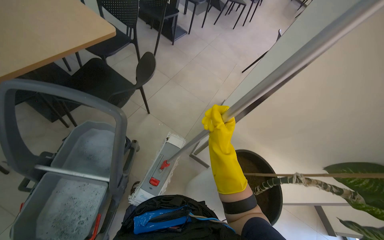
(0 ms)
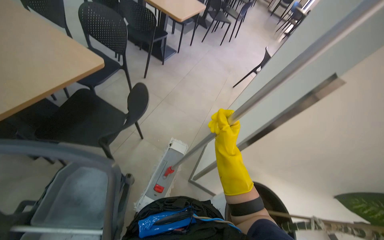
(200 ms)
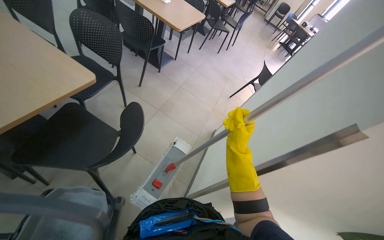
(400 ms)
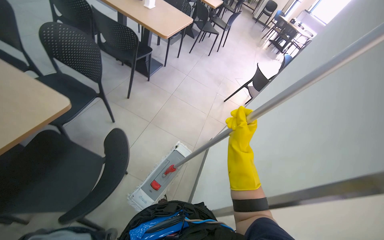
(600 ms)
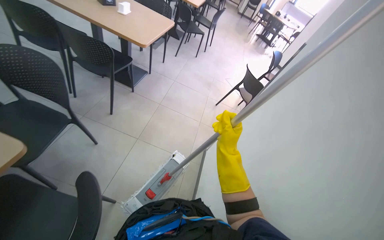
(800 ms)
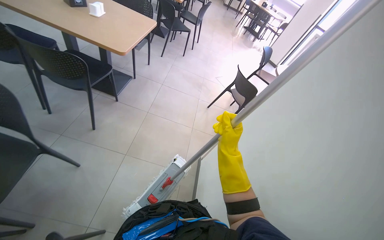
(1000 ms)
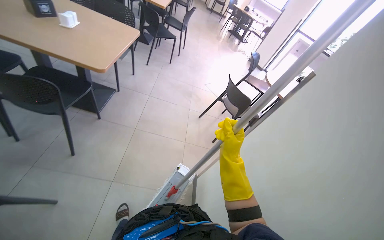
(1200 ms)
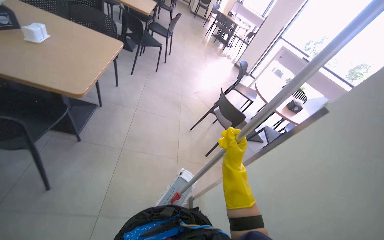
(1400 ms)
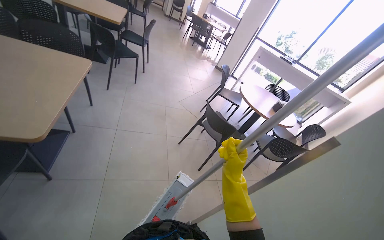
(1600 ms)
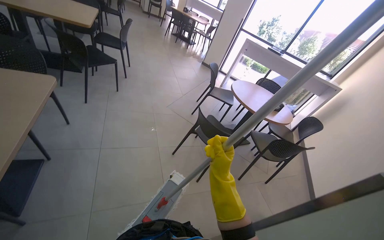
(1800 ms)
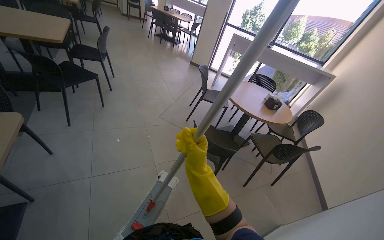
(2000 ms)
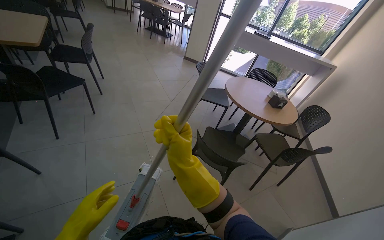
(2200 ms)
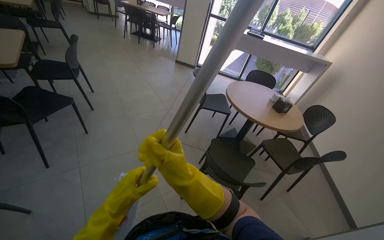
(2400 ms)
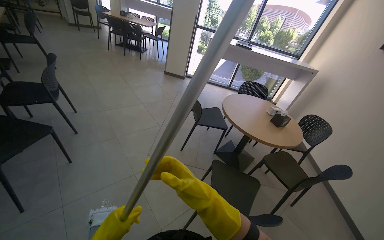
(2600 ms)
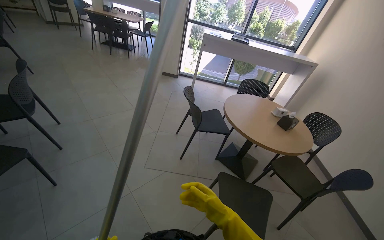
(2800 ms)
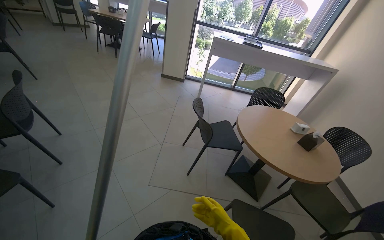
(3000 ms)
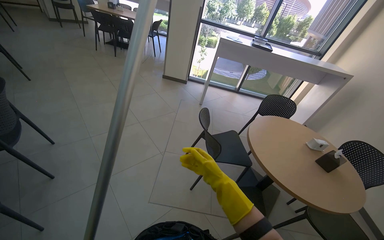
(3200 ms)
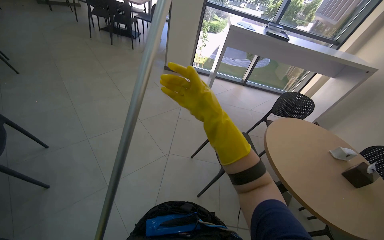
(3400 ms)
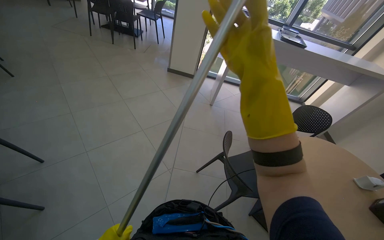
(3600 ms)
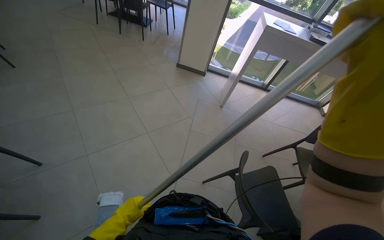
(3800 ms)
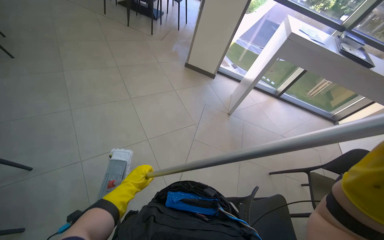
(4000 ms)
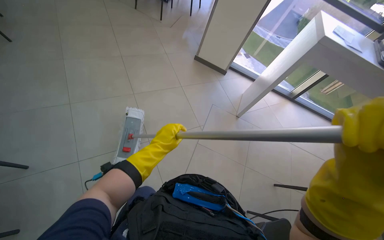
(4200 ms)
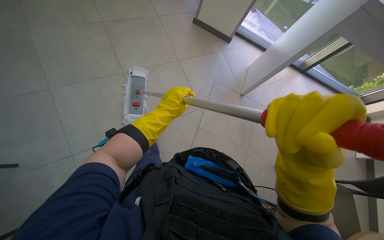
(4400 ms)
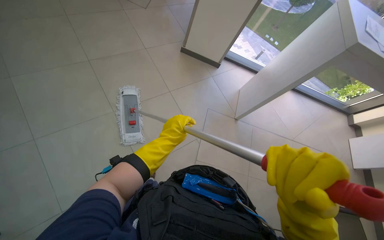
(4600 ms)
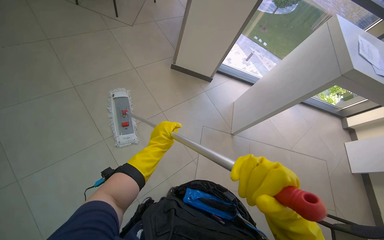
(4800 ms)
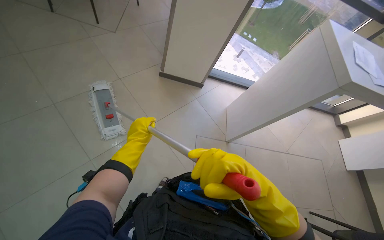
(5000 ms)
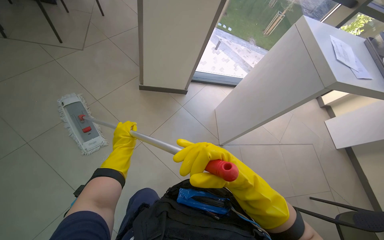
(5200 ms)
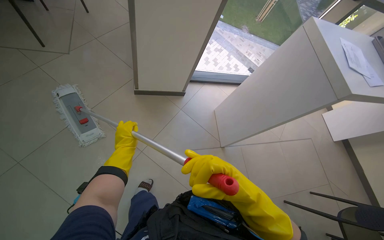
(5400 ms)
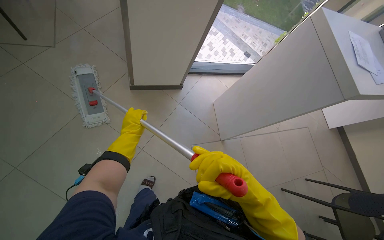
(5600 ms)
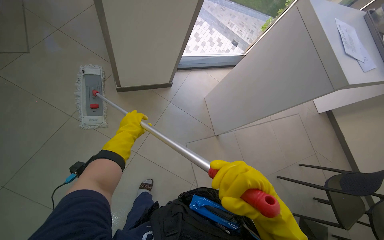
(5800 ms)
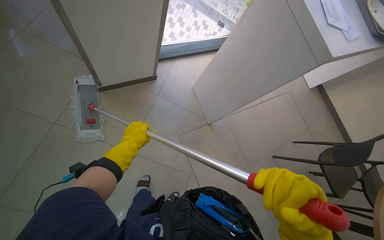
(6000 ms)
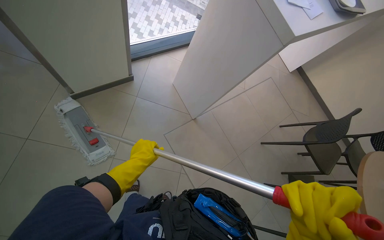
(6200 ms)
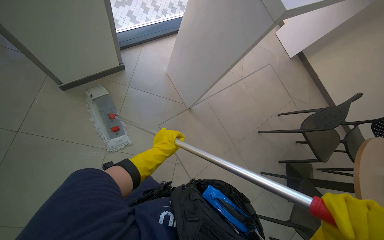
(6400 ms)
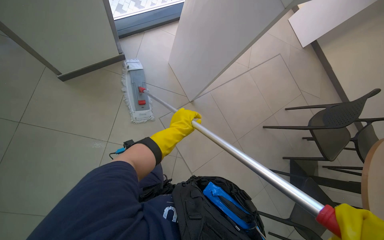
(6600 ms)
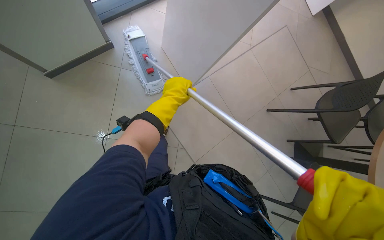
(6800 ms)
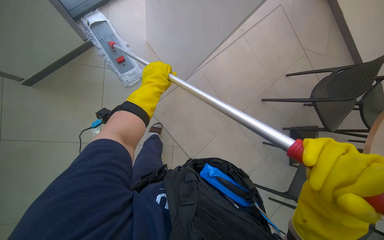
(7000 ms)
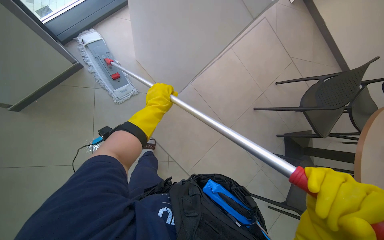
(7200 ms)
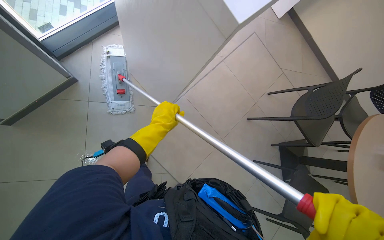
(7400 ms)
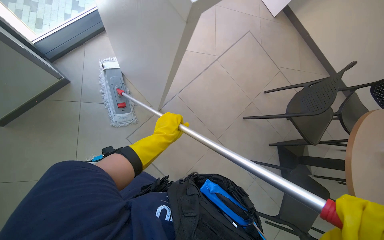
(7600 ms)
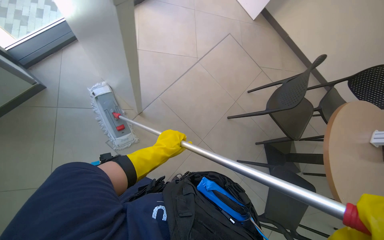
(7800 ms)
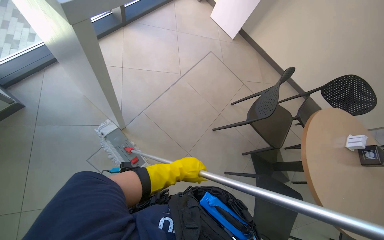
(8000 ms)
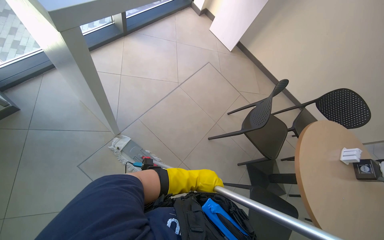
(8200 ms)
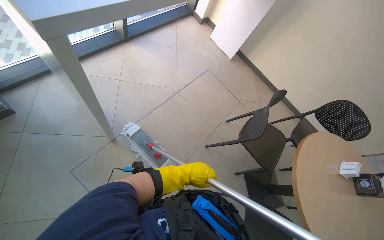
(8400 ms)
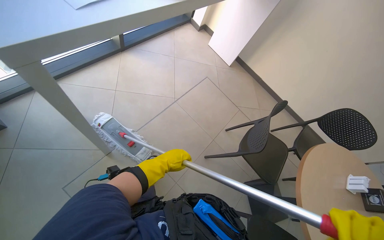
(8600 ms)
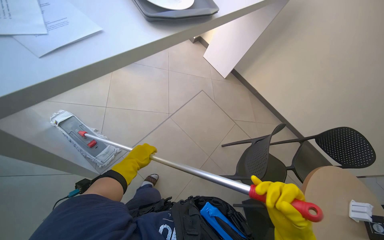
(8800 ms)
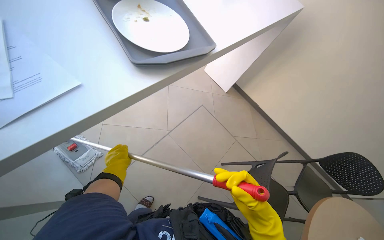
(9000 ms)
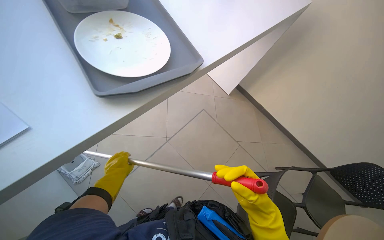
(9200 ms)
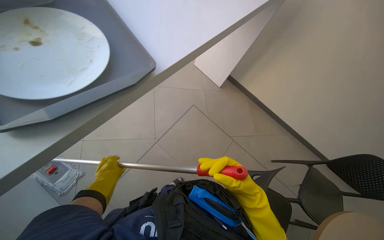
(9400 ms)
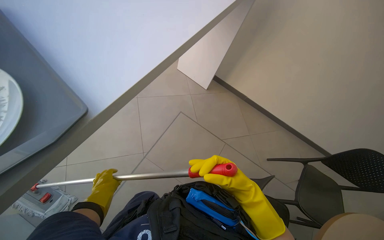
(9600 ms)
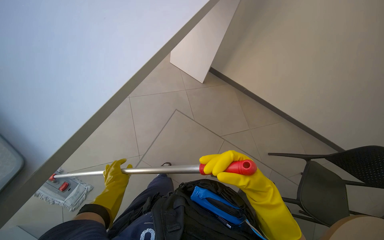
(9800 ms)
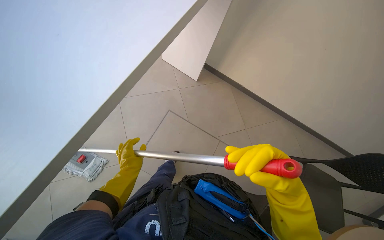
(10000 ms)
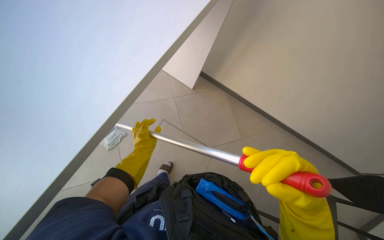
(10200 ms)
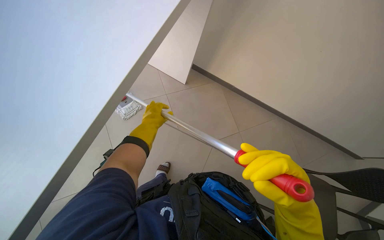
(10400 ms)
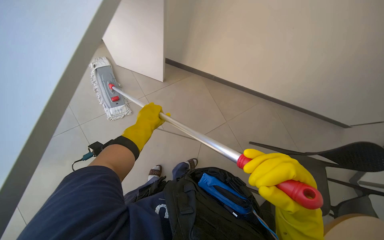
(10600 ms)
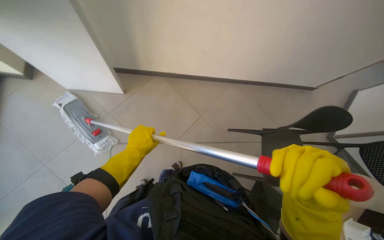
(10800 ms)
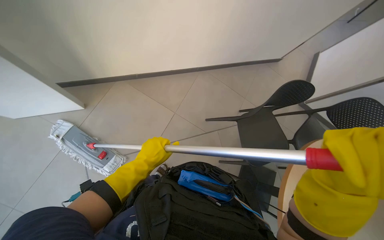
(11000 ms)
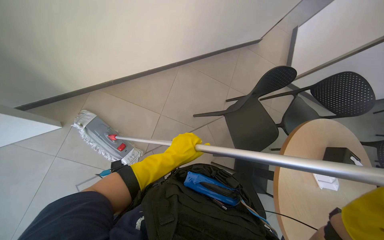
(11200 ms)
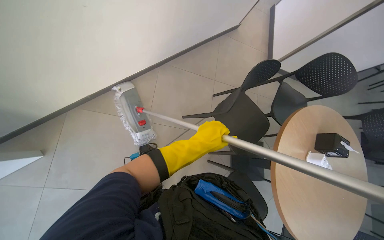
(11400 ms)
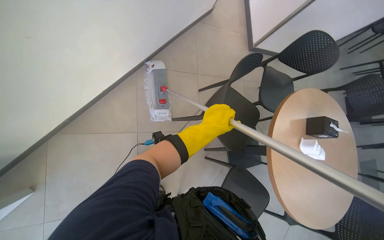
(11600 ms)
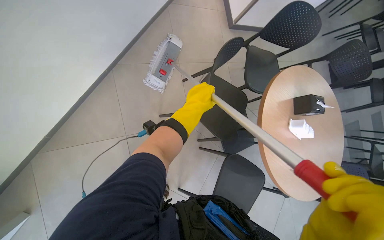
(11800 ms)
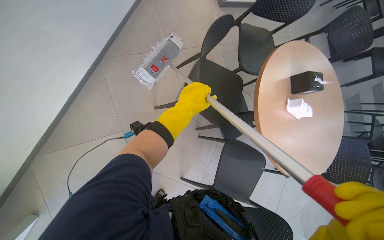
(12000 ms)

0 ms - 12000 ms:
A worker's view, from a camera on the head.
Job: mopping floor.
The whole recording: Mopping cafeteria floor. The worker mops the tiled floor of the cafeteria with a flat mop, moving chairs to clear the path.
0 ms - 1600 ms: The camera travels about 1.5 m. The head turns to the right by some 40 degrees.
1600 ms - 3000 ms: The head travels approximately 1.5 m. The wearer's head swings some 30 degrees to the right.
3000 ms - 4400 ms: The camera is carried approximately 1 m. The view tips downward by roughly 20 degrees.
4400 ms - 6000 ms: The camera is carried roughly 60 cm. The head turns to the right by some 35 degrees.
6000 ms - 7600 ms: The left hand heads to the right, covering approximately 35 cm, and goes up the picture and returns, approximately 20 cm each way.
7600 ms - 9000 ms: The wearer moves about 40 cm. The camera pitches upward, by about 10 degrees.
10400 ms - 12000 ms: The camera travels approximately 50 cm. The wearer's head swings some 40 degrees to the right. The camera pitches downward, by approximately 35 degrees.

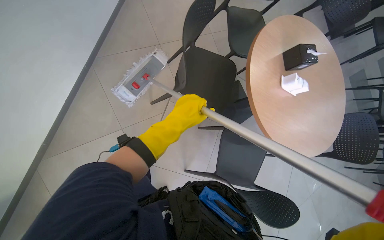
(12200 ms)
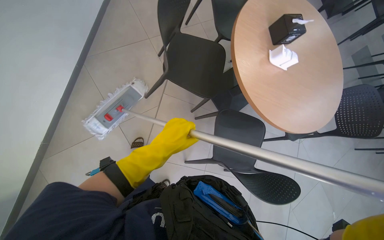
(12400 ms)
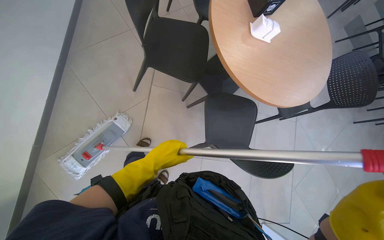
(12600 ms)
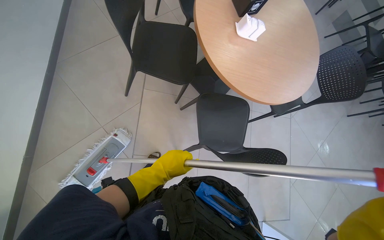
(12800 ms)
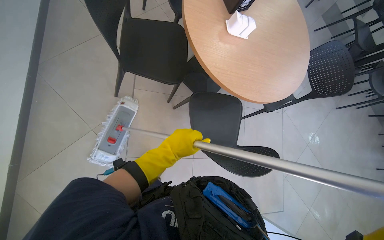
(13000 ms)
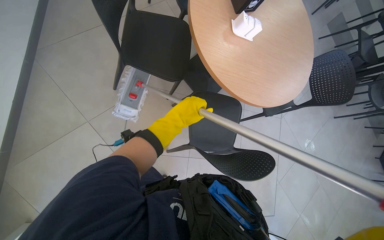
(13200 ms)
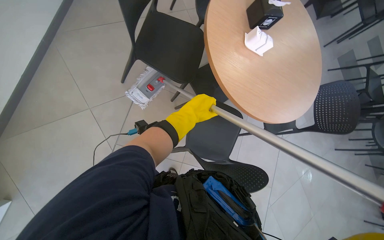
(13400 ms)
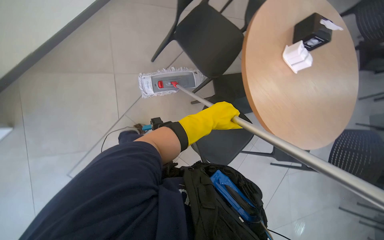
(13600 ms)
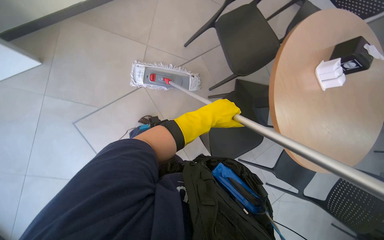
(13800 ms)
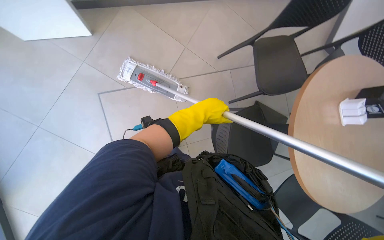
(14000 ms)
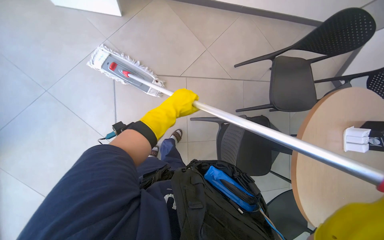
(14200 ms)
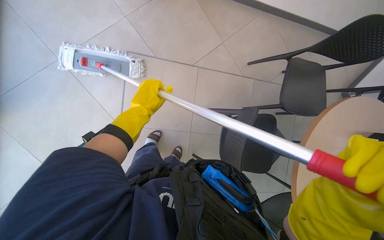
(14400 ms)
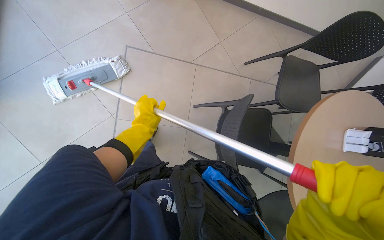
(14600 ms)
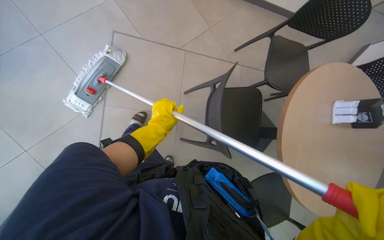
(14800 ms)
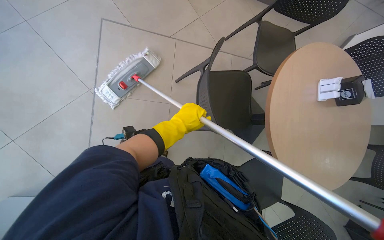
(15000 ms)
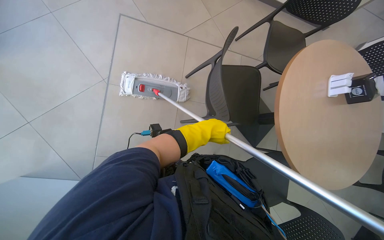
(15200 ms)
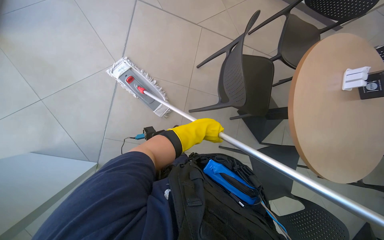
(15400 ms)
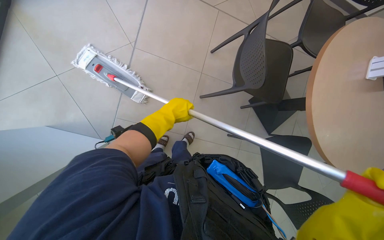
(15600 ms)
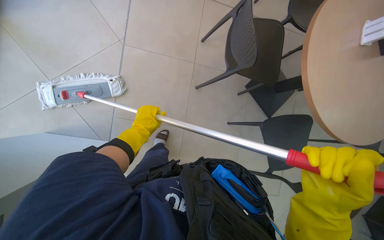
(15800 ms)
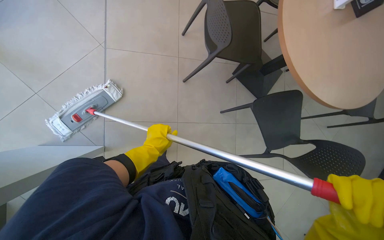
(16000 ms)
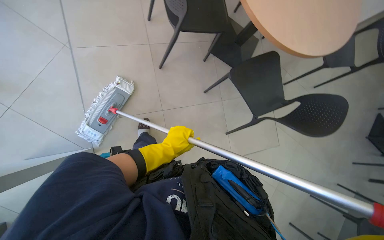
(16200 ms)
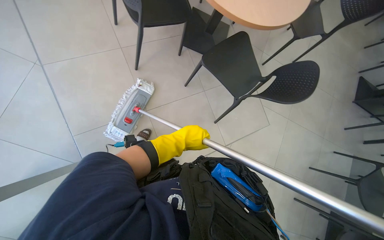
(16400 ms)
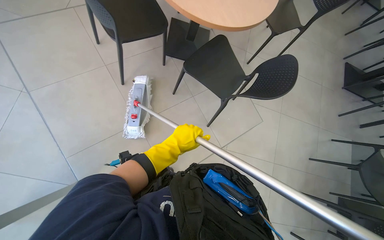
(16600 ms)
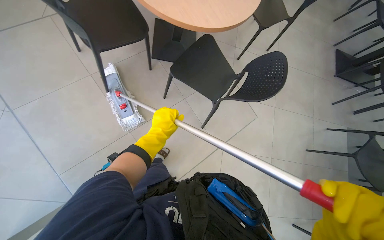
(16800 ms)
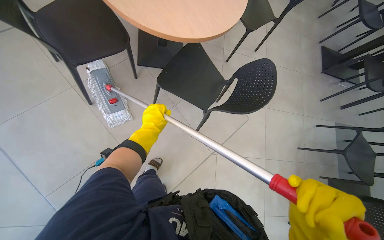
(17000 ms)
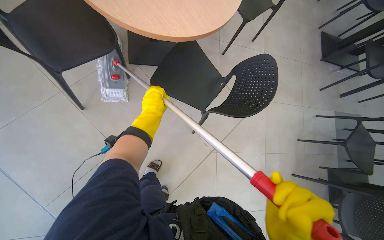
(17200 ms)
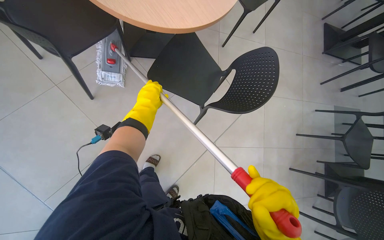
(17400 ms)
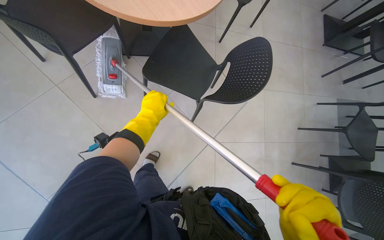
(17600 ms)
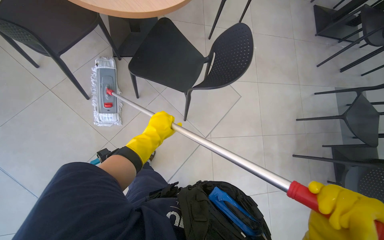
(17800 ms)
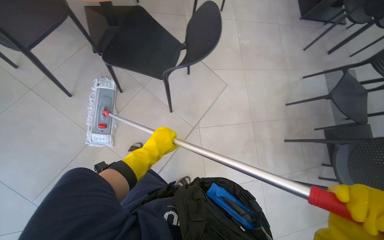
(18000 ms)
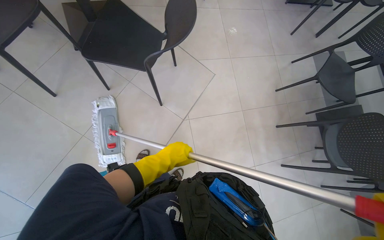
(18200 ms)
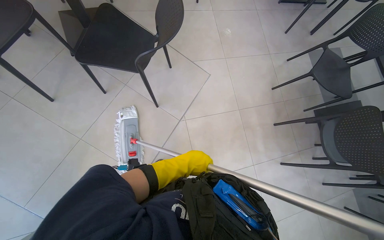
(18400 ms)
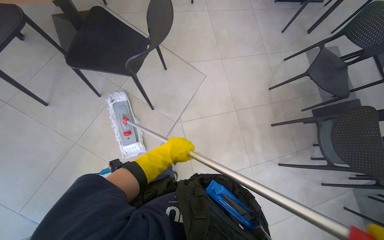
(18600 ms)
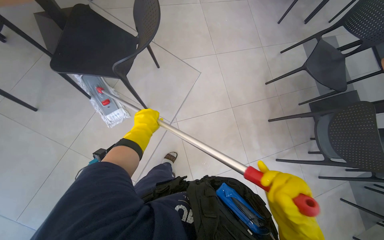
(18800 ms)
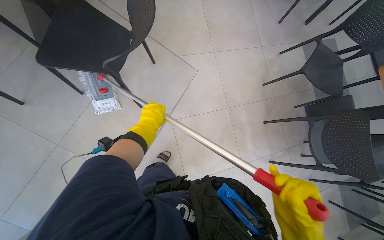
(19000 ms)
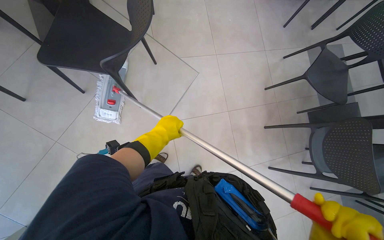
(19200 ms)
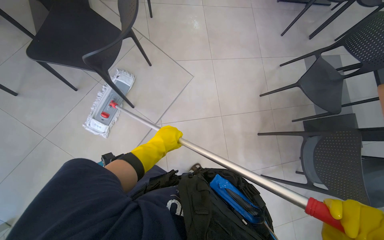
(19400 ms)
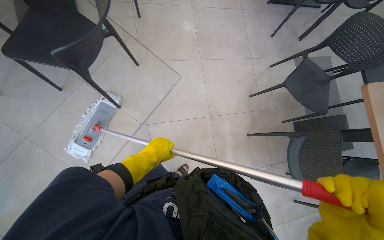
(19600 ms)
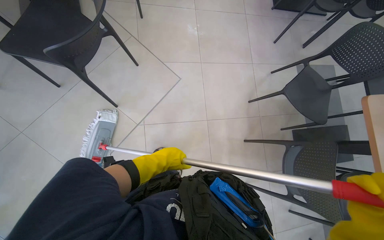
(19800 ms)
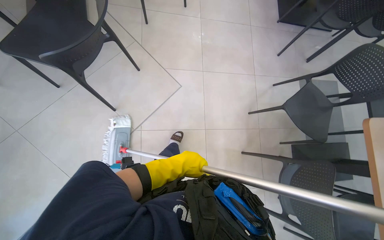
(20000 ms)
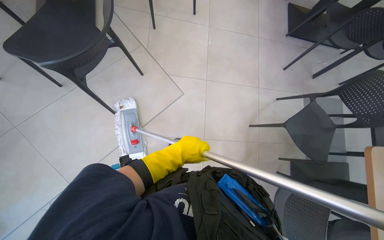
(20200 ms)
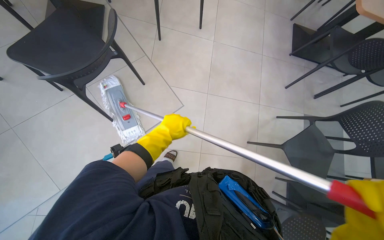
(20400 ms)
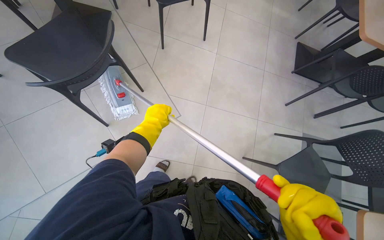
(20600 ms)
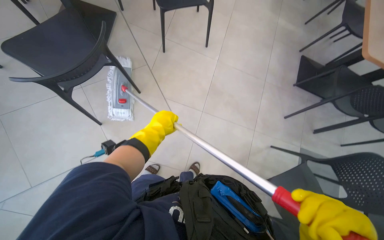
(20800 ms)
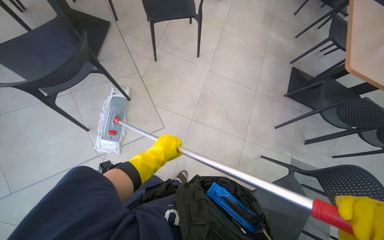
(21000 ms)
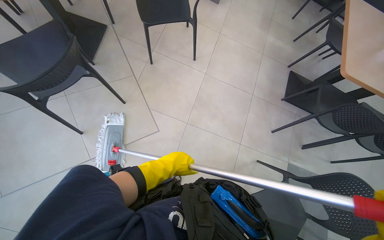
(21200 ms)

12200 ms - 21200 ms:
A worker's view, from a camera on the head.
Job: mopping floor.
The whole recording: Mopping cafeteria floor. The worker mops the tiled floor of the cafeteria with a flat mop, moving chairs to clear the path.
13800 ms - 15200 ms: The wearer moves some 40 cm.
15200 ms - 16600 ms: The view tips downward by about 15 degrees. Everything in view rotates some 25 degrees counterclockwise. The left hand moves down the picture, about 35 cm.
18200 ms - 19800 ms: The head travels to the right, roughly 50 cm.
19800 ms - 21200 ms: The wearer moves approximately 50 cm.
